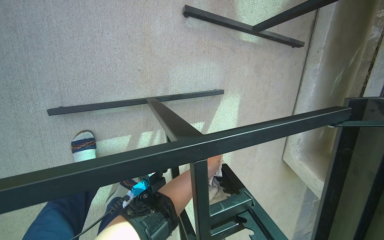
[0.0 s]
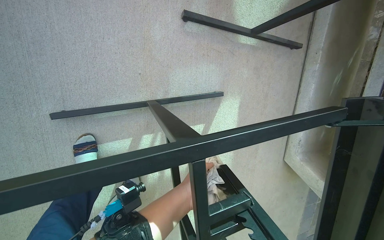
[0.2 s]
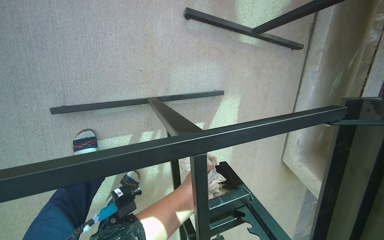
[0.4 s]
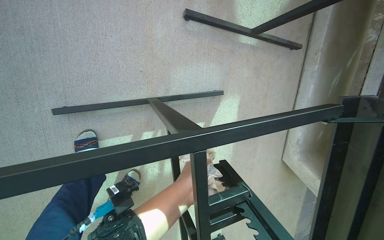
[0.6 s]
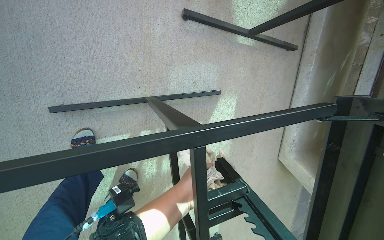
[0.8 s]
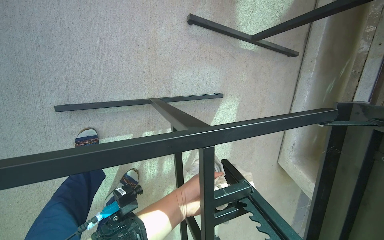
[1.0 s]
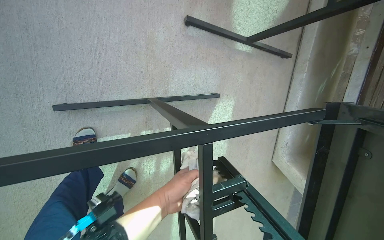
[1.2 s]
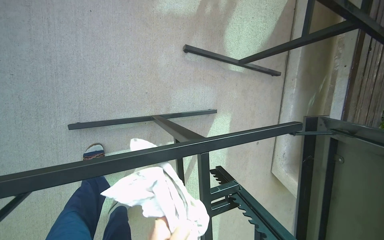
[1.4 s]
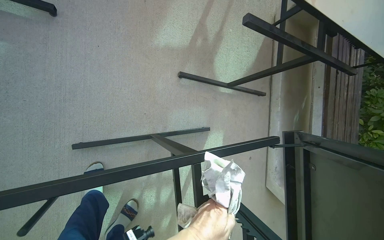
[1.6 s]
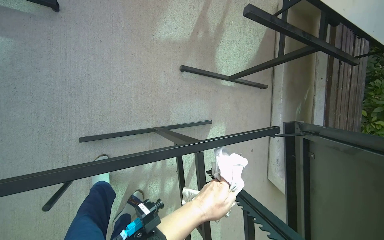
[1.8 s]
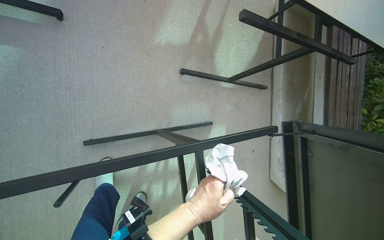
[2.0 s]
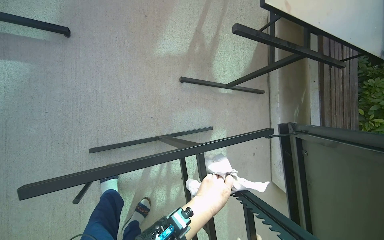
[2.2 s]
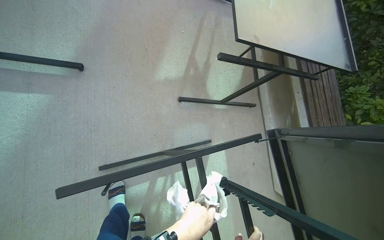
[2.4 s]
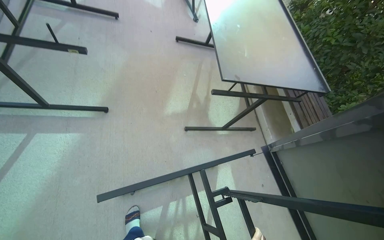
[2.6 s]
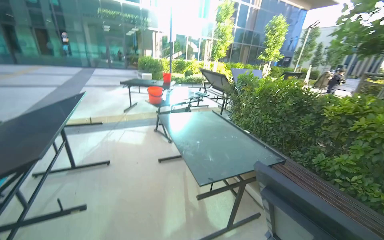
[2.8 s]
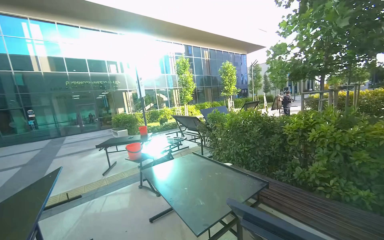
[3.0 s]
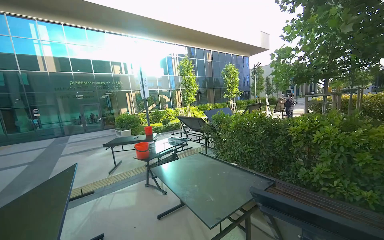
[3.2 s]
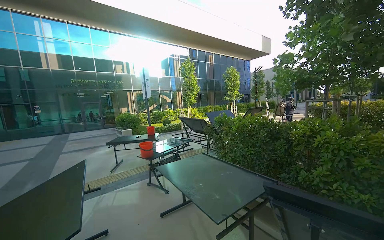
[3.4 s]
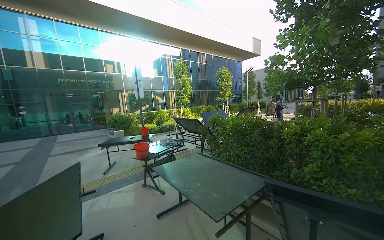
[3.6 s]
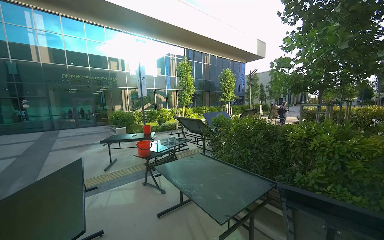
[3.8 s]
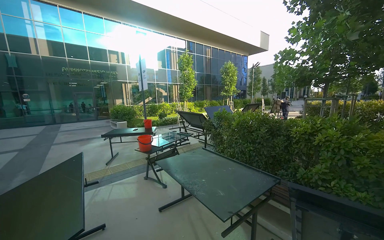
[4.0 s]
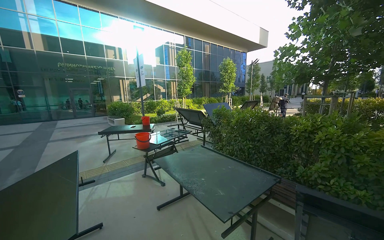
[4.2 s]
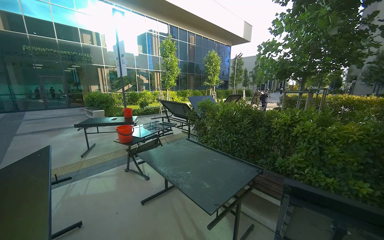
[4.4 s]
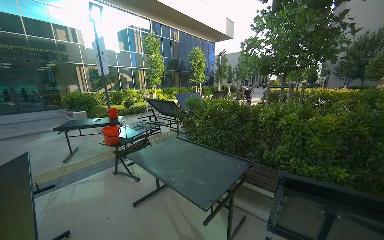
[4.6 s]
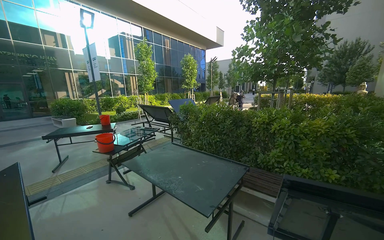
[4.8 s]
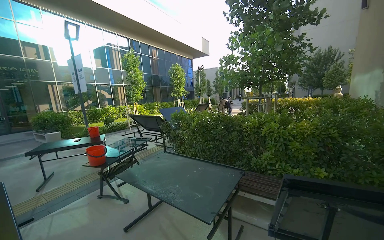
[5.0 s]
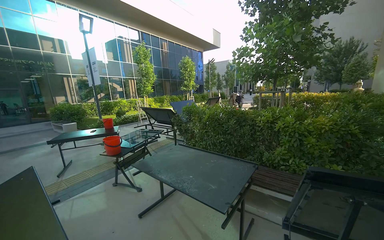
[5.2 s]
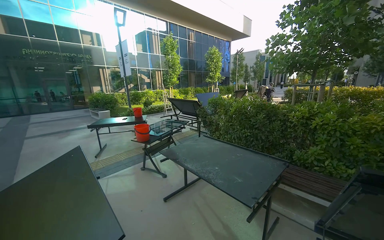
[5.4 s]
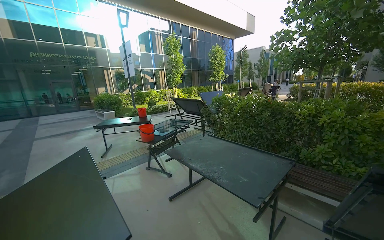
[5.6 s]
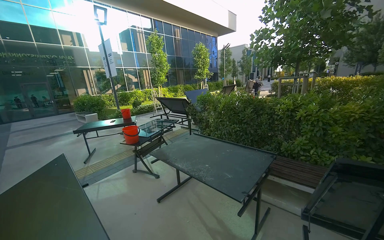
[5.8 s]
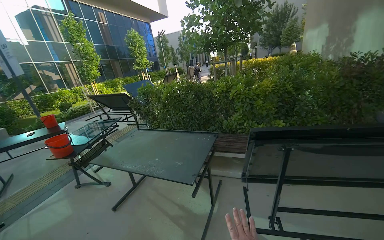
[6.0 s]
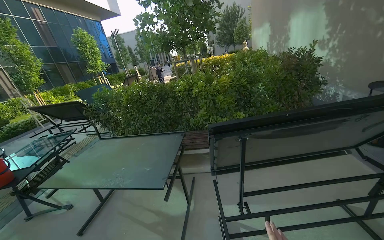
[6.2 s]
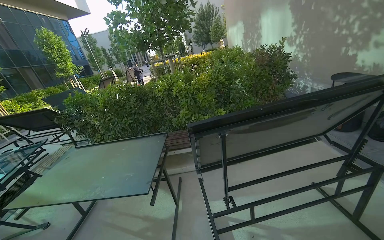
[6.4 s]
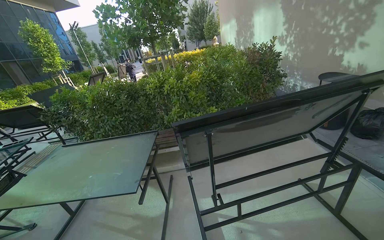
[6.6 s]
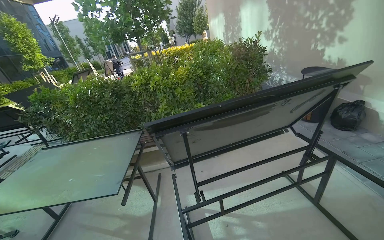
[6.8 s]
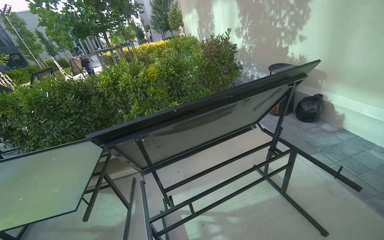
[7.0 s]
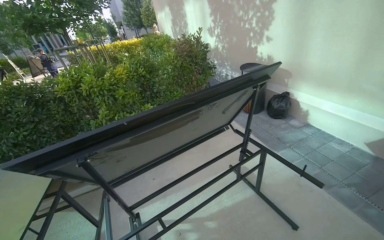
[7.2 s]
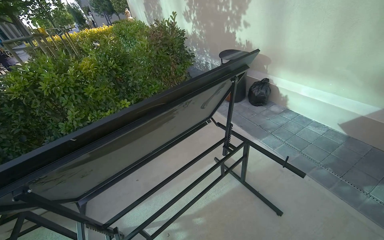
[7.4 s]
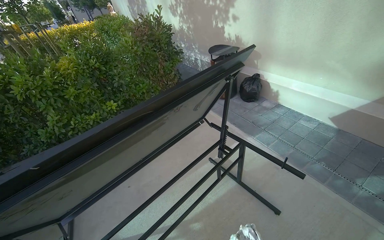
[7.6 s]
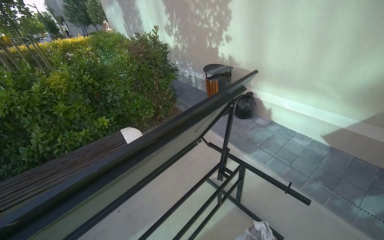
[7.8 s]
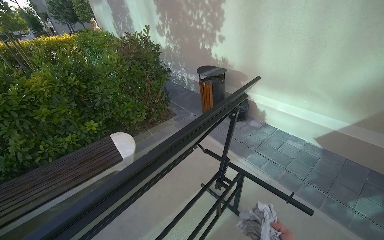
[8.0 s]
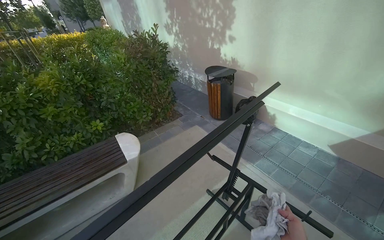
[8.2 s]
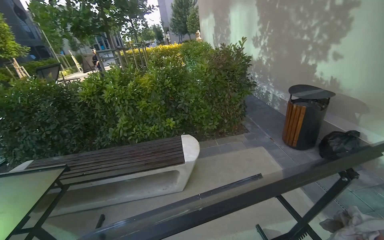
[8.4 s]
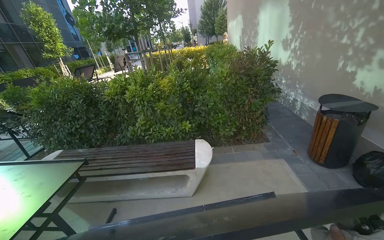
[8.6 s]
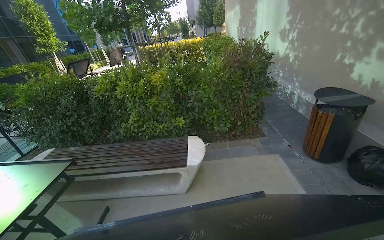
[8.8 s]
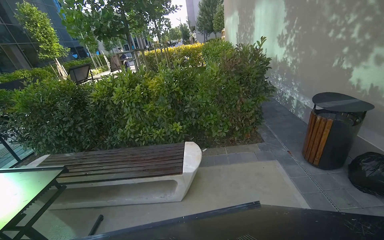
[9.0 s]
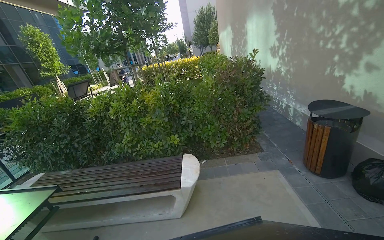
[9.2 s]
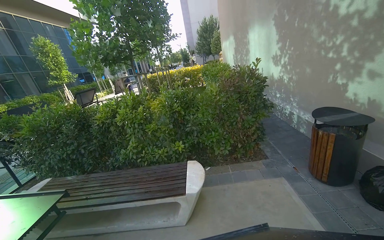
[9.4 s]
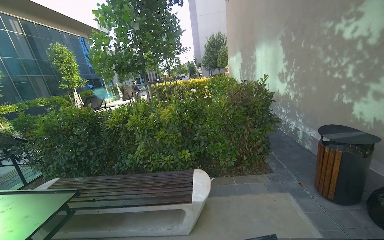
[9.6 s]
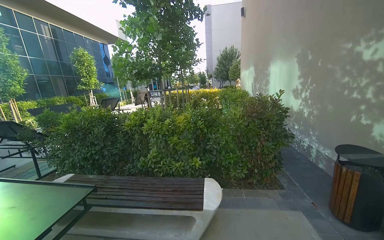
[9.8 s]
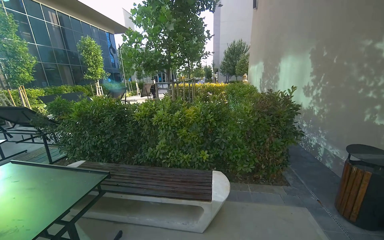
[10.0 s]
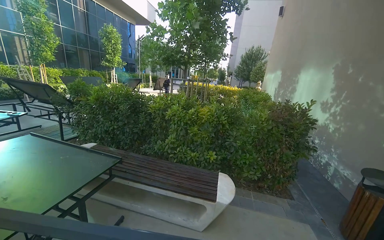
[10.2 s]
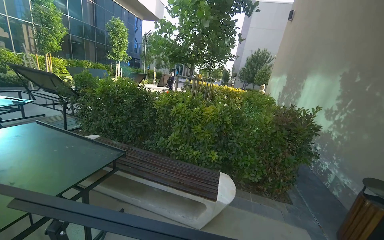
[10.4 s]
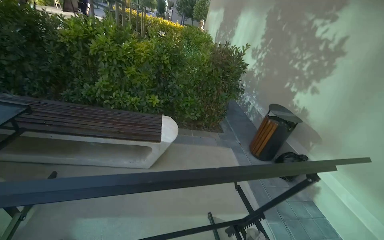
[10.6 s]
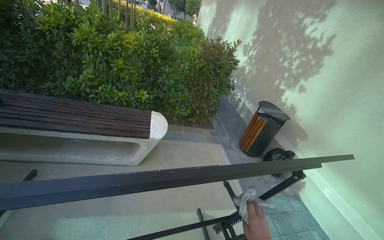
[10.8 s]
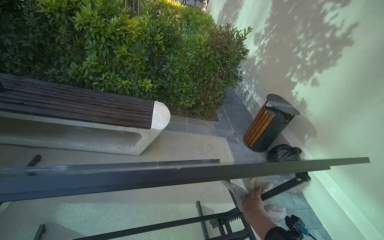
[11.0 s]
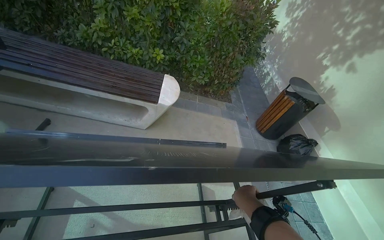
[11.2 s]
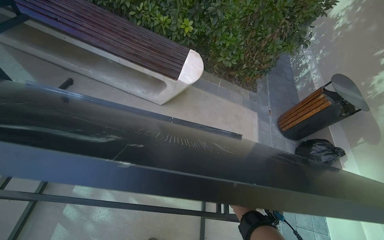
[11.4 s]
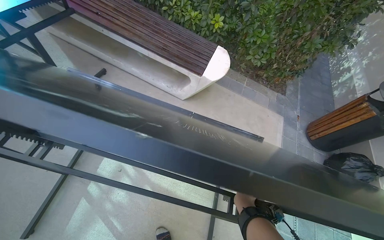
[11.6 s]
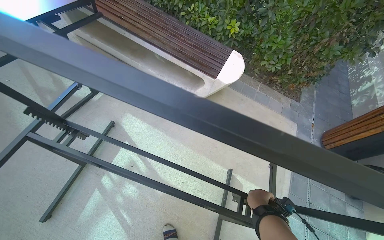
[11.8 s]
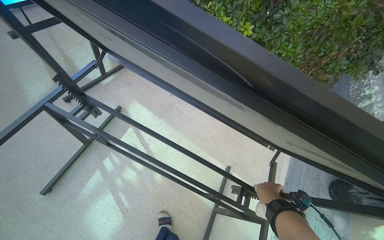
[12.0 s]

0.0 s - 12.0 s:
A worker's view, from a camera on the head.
Job: wiping surfaces.
The whole recording: Wiping outdoor table frame. The worker wipes the frame and underside of an outdoor table with a cloth.
0.0 s - 1.6 s: The view tips upward by about 15 degrees.
1.6 s - 3.0 s: The head travels roughly 70 cm. The camera pitches upward, by approximately 75 degrees. Everything in view rotates approximately 50 degrees counterclockwise.
4.4 s - 6.0 s: The head turns to the right by some 25 degrees.
6.0 s - 7.6 s: The wearer moves approximately 60 cm. The head rotates some 55 degrees to the right.
7.6 s - 9.0 s: The head travels approximately 50 cm. The wearer's head swings approximately 35 degrees to the left.
9.0 s - 10.4 s: The camera travels roughly 40 cm.
10.4 s - 12.0 s: The view tilts approximately 40 degrees downward. Everything in view rotates some 30 degrees clockwise.

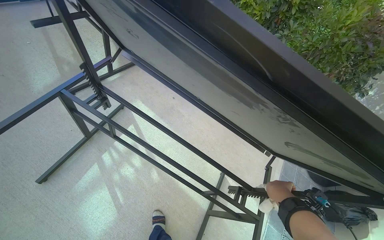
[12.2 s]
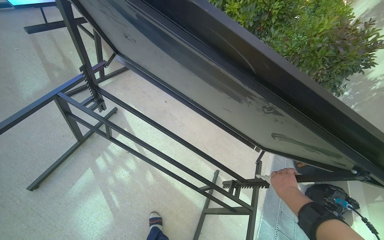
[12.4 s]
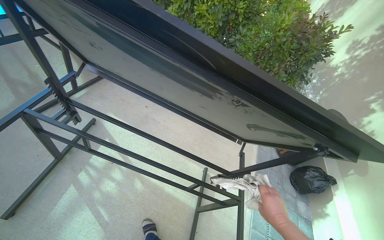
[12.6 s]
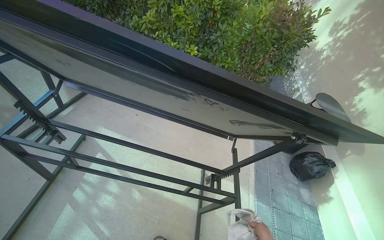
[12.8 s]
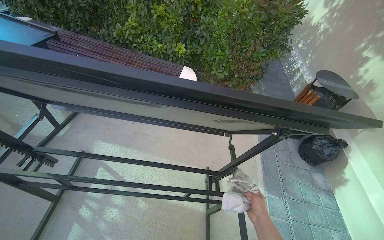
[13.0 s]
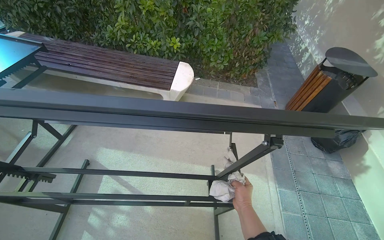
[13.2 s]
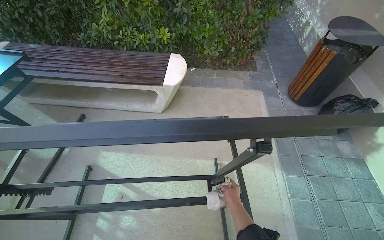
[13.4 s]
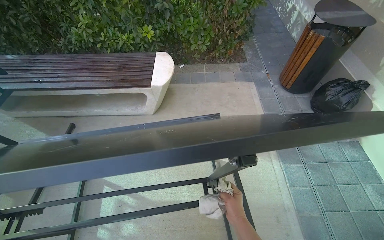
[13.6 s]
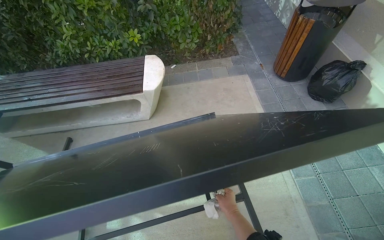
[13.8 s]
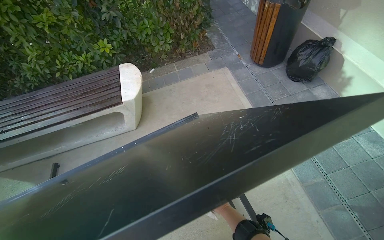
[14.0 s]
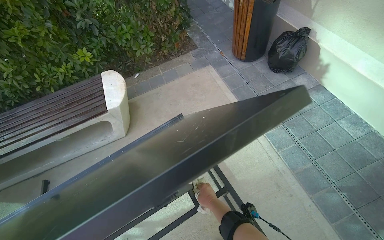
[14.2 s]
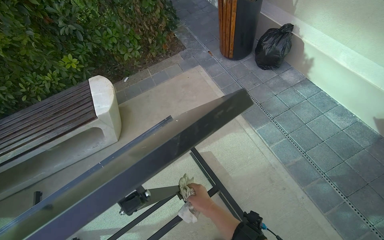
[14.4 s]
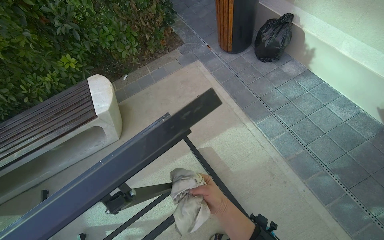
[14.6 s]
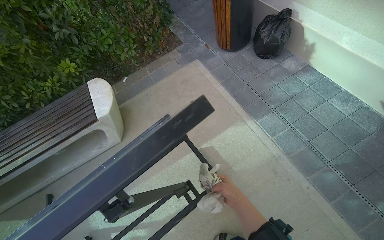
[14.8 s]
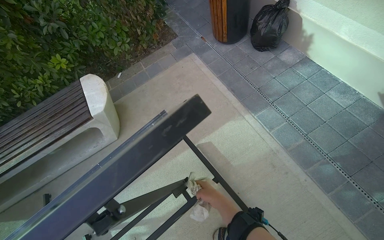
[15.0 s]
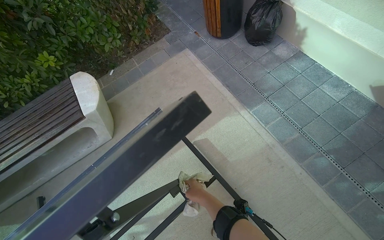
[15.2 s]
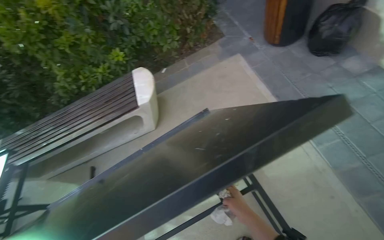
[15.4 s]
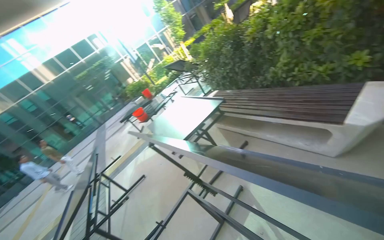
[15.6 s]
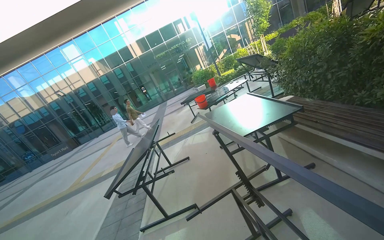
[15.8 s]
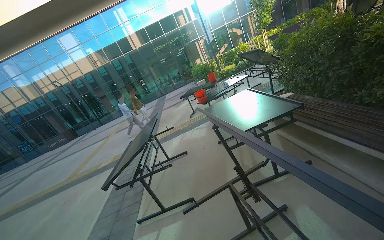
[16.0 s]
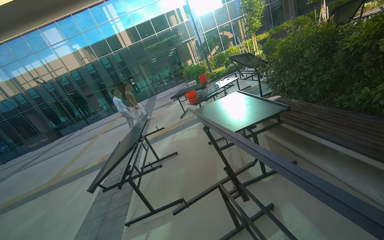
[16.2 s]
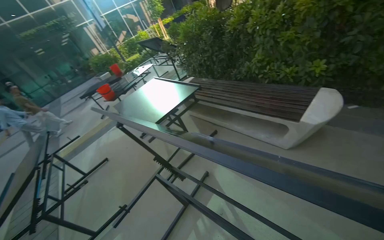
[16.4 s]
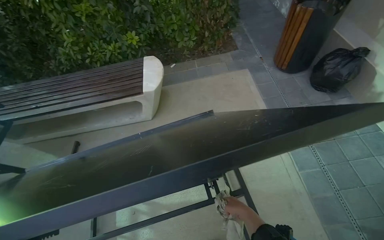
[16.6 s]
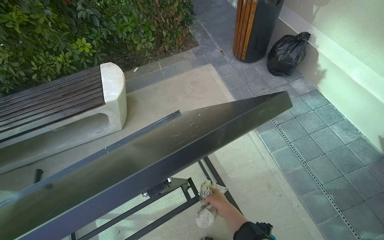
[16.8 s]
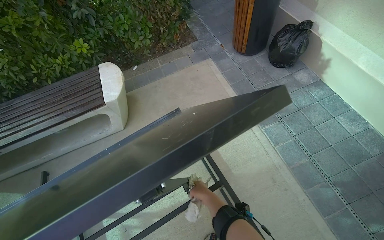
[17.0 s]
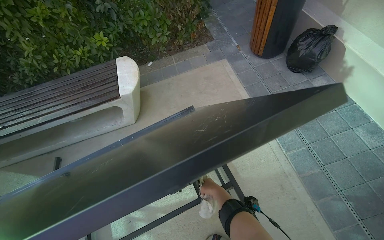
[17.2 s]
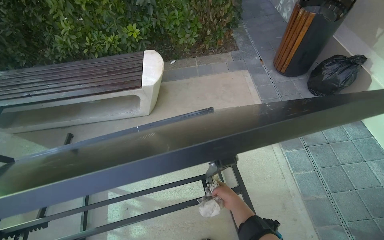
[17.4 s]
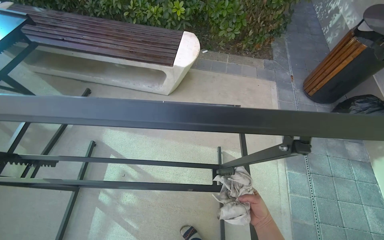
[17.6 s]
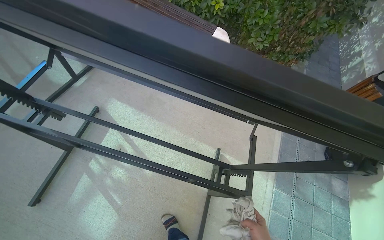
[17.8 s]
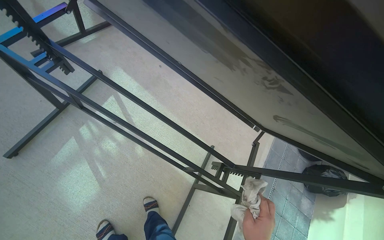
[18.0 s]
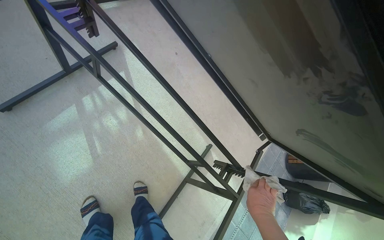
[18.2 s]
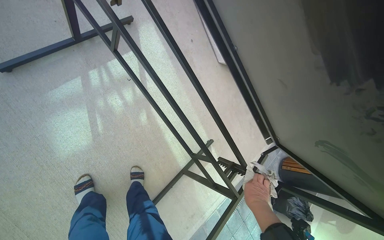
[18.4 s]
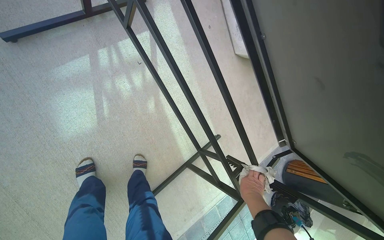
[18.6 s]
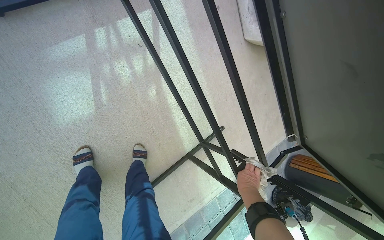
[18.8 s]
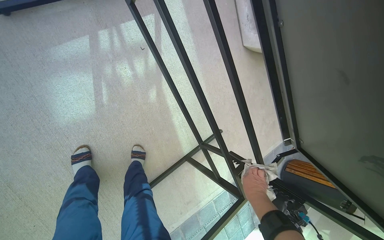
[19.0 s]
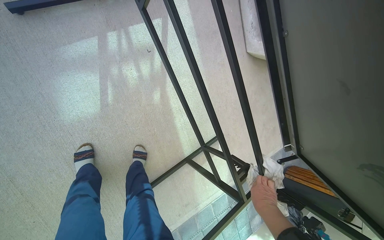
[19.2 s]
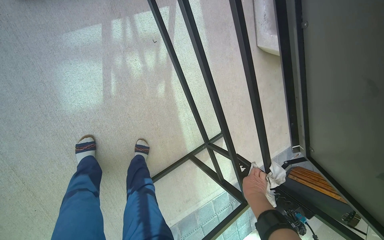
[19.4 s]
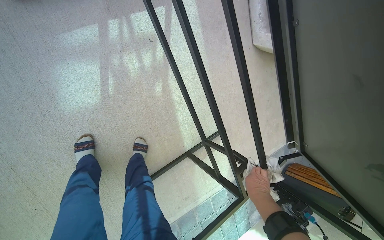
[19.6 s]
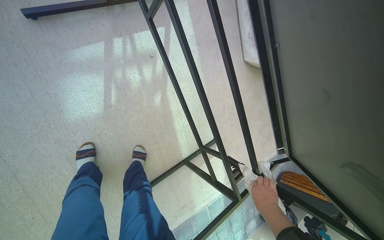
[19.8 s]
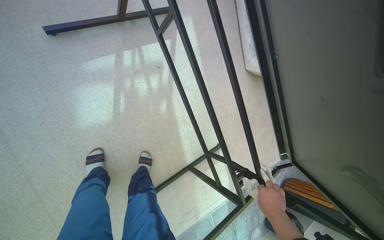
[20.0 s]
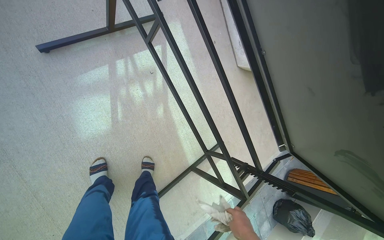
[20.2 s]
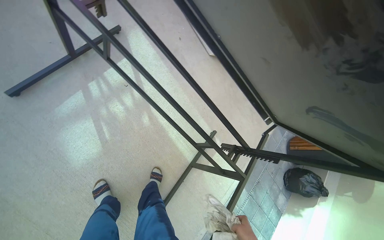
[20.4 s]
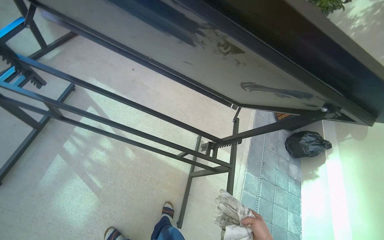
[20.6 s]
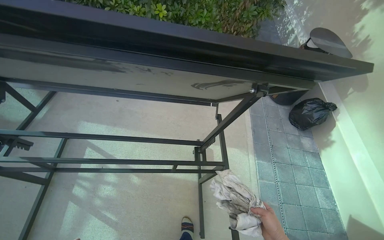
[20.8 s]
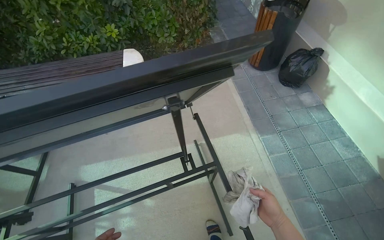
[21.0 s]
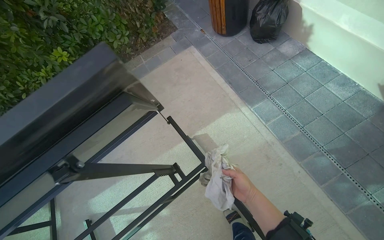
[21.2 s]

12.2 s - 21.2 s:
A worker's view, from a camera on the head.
Job: wiping surfaces.
The whole recording: Wiping outdoor table frame. The worker wipes the frame and underside of an outdoor table with a cloth.
12.2 s - 13.8 s: The camera travels approximately 50 cm. The scene turns about 50 degrees counterclockwise in the picture.
13.8 s - 15.2 s: The scene rotates counterclockwise by approximately 25 degrees. The right hand moves nearer and farther over about 25 cm, changing direction 2 times.
16.6 s - 18.2 s: The camera is carried about 50 cm. The scene turns roughly 65 degrees clockwise in the picture.
19.8 s - 21.2 s: The head travels about 80 cm. Everything in view rotates about 110 degrees counterclockwise.
